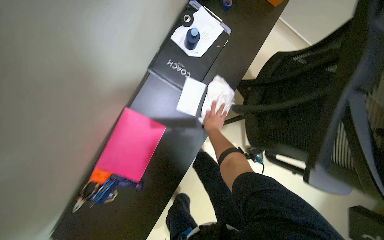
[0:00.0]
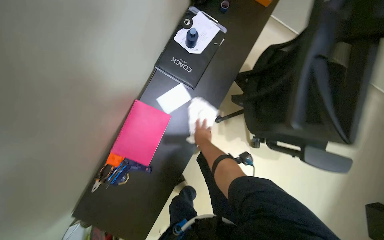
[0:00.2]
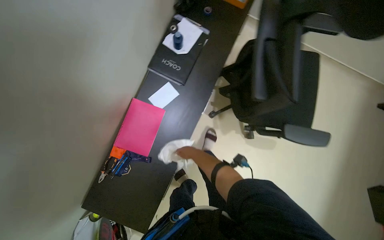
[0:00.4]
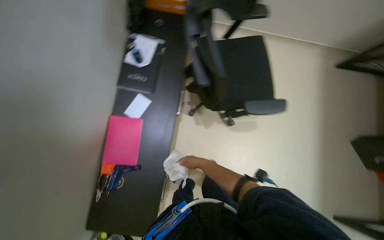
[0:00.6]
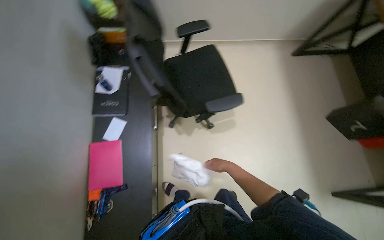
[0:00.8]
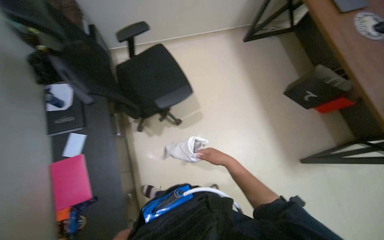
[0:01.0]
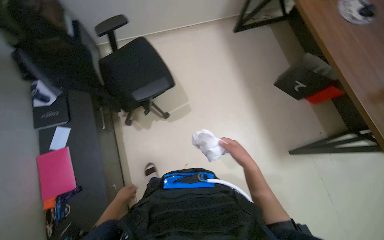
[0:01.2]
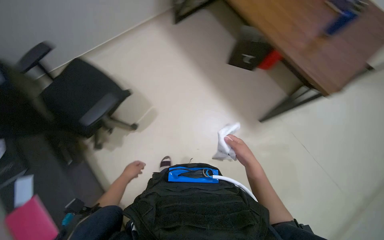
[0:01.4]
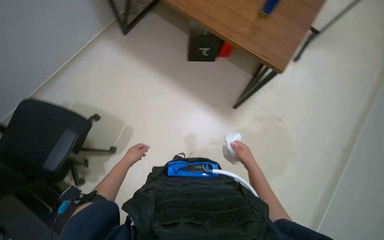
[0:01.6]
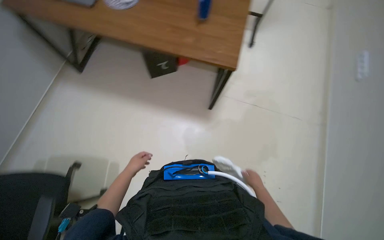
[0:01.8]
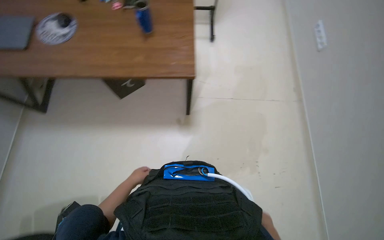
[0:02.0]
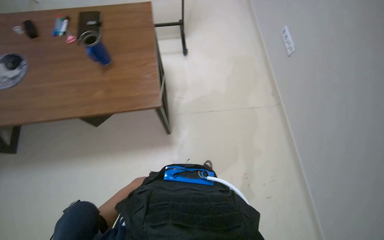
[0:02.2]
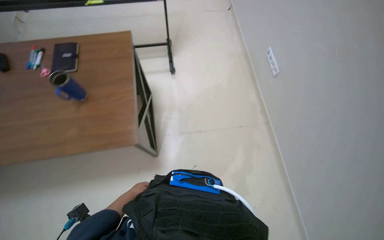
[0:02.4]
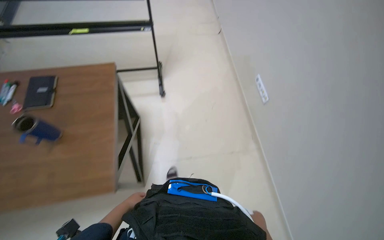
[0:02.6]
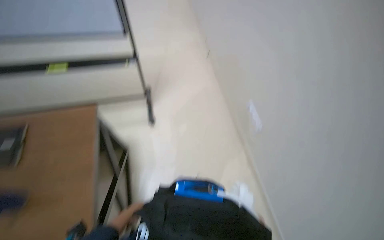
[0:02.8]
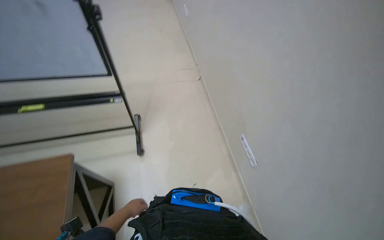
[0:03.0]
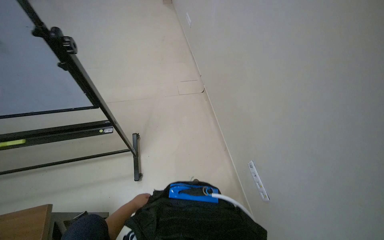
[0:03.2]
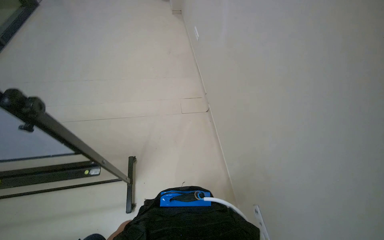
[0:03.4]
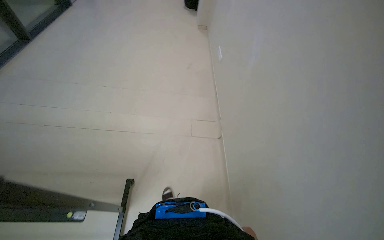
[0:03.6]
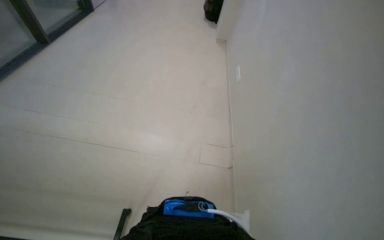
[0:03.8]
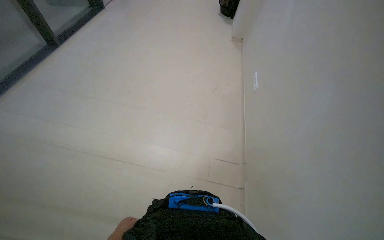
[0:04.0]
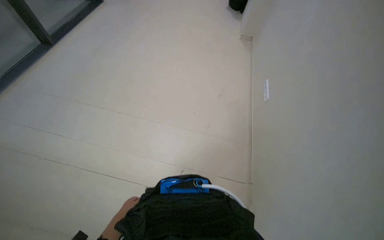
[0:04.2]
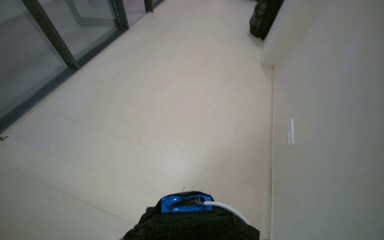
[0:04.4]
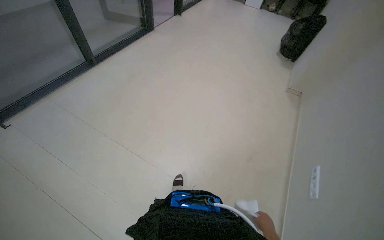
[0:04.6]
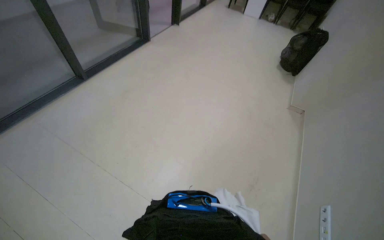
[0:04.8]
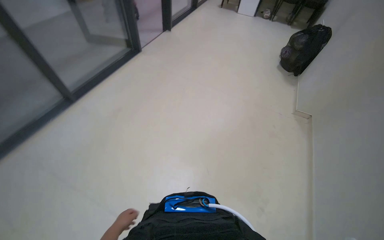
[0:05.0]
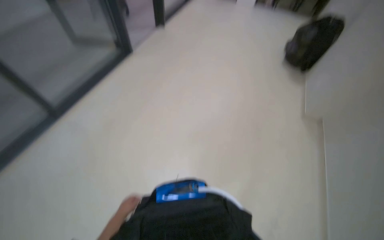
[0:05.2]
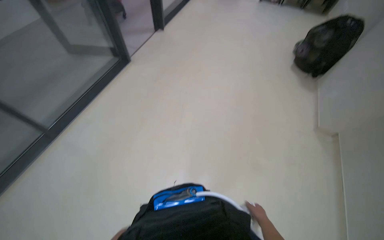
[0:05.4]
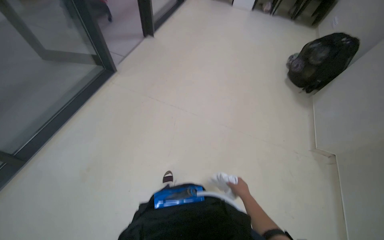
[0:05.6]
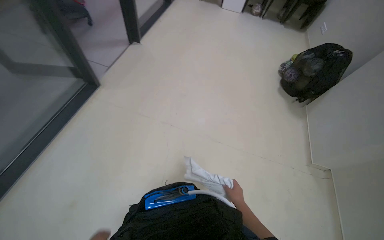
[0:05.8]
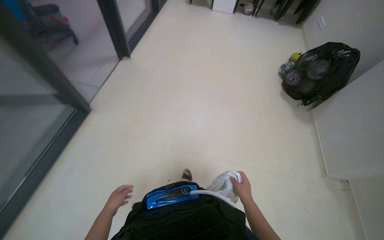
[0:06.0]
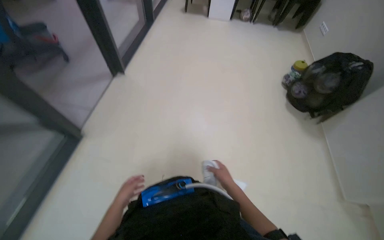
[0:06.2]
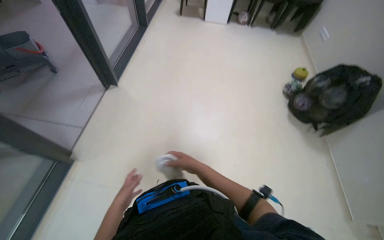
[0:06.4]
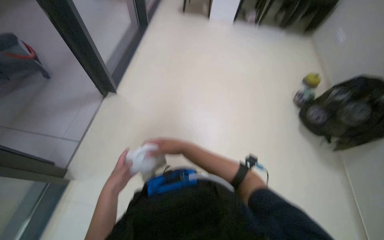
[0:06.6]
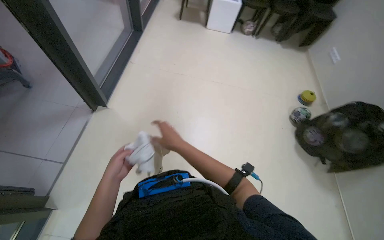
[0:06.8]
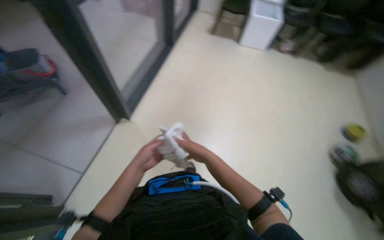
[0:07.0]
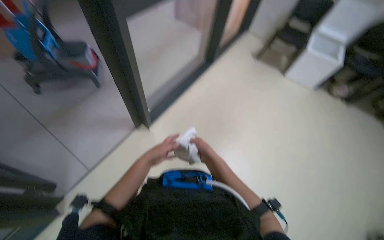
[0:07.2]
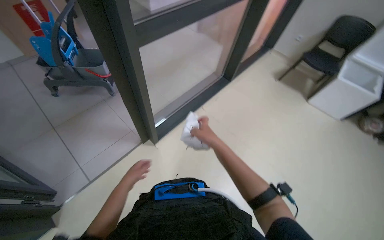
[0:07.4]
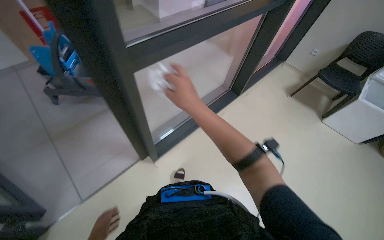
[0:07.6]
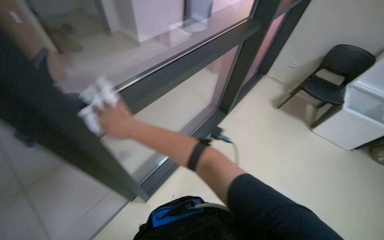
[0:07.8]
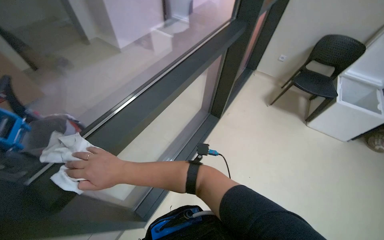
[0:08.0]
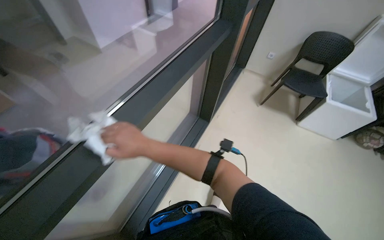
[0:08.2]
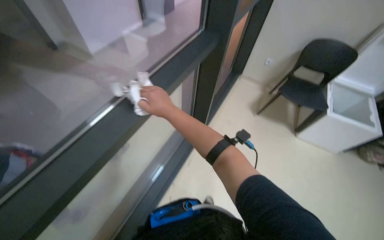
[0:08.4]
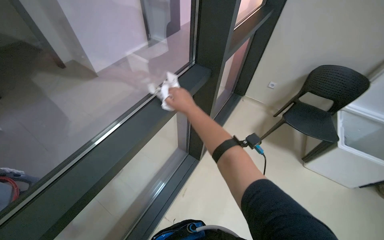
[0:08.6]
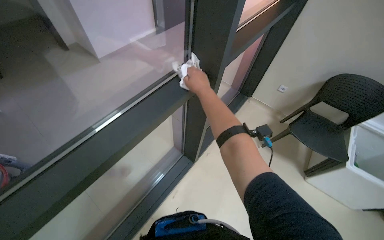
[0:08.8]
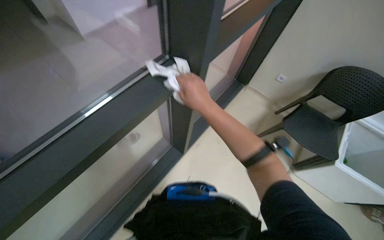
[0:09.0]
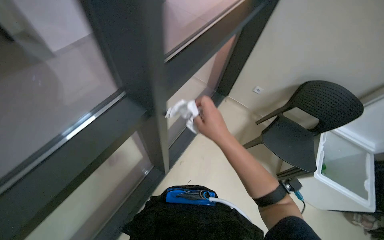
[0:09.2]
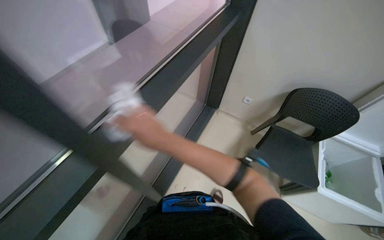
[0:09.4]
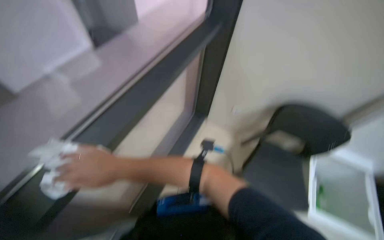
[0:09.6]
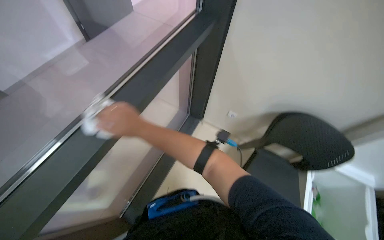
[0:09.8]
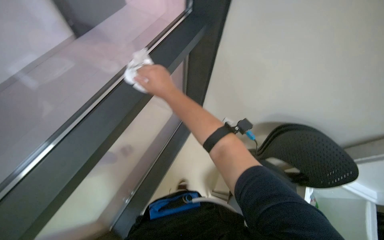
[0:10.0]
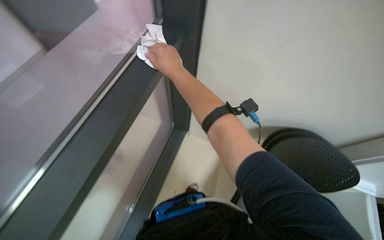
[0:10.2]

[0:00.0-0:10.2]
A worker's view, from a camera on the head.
Job: wiping surfaces.
The whole recording: Wiping office desks. The worker wipes multiple office desks, window frame with a cloth.
0:00.0 to 0:01.4: The camera is carried about 1 m. The view tilts approximately 15 degrees upward. The scene rotates counterclockwise by approximately 65 degrees.
0:01.4 to 0:03.0: The head travels about 1.5 m. The head rotates about 50 degrees to the right. The view tilts roughly 15 degrees upward.
0:03.0 to 0:04.4: The camera is carried some 1.5 m. The head rotates approximately 25 degrees to the left.
0:05.8 to 0:07.2: The camera is carried roughly 1.5 m. The wearer's head swings roughly 20 degrees to the left.
0:07.2 to 0:08.8: The camera travels some 1 m.
0:08.8 to 0:10.2: The wearer moves some 80 cm.

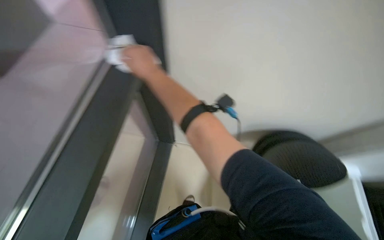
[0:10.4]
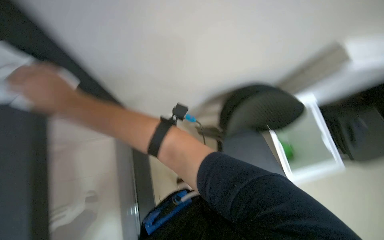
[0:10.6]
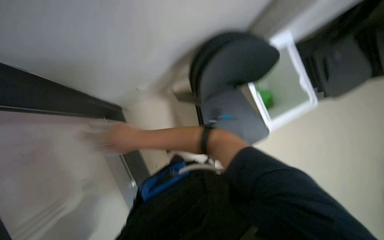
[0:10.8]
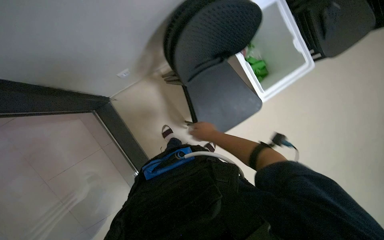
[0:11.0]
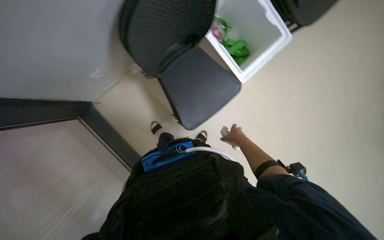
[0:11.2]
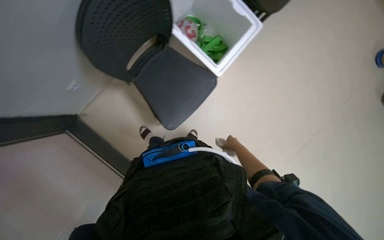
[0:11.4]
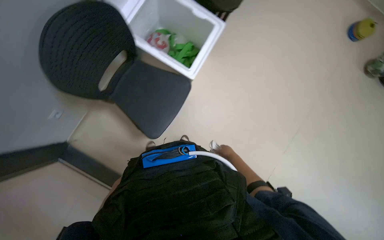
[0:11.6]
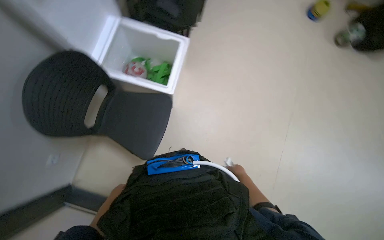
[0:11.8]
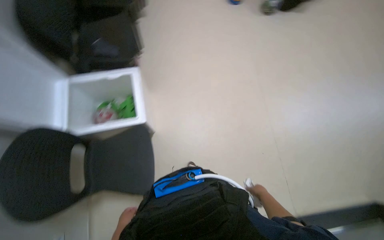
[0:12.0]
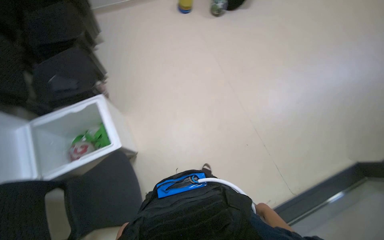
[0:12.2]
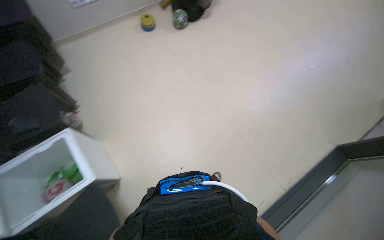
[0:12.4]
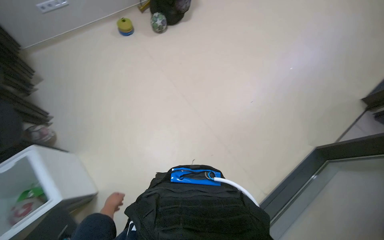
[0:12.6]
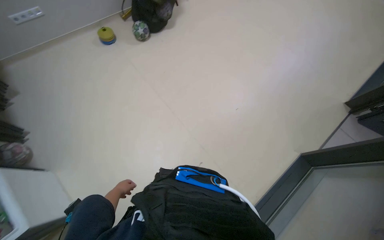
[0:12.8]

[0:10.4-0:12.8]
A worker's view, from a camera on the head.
Job: wiping surfaces.
The whole recording: Wiping office desks. The worker wipes multiple office desks, window frame with a cloth.
0:10.4 to 0:11.6: The camera is carried some 50 cm. The wearer looks about 25 degrees further downward. Everything in view rotates approximately 55 degrees counterclockwise.
0:11.6 to 0:12.8: The camera travels approximately 70 cm. The head rotates roughly 75 degrees to the right. The view tips upward by about 20 degrees.

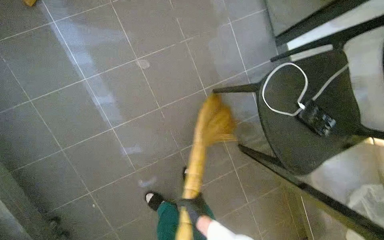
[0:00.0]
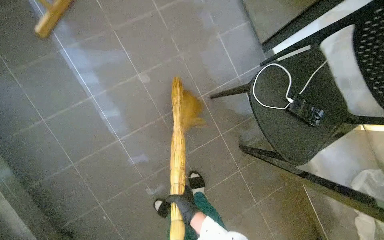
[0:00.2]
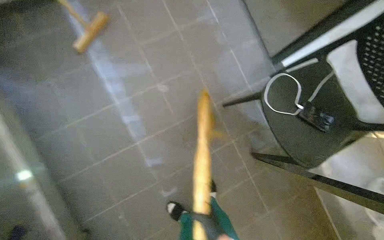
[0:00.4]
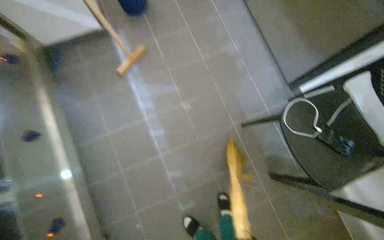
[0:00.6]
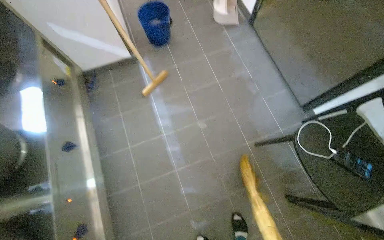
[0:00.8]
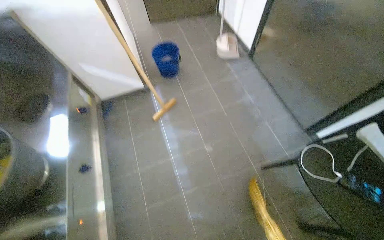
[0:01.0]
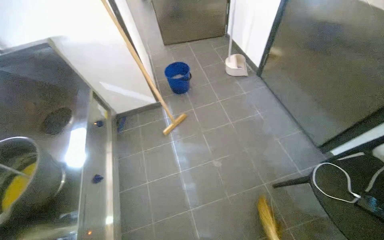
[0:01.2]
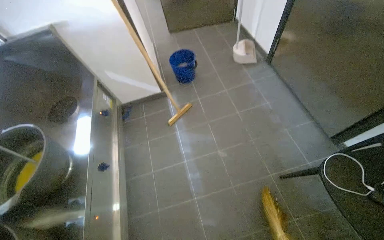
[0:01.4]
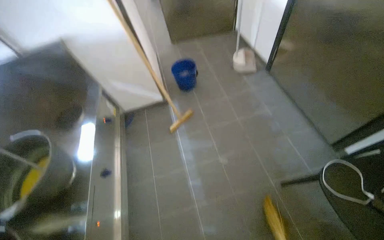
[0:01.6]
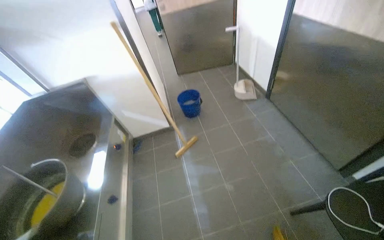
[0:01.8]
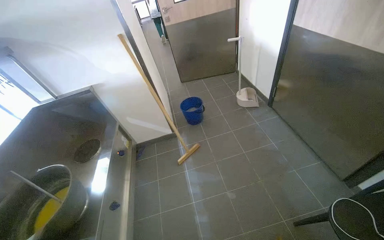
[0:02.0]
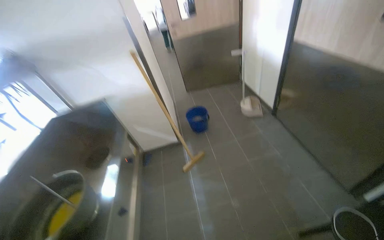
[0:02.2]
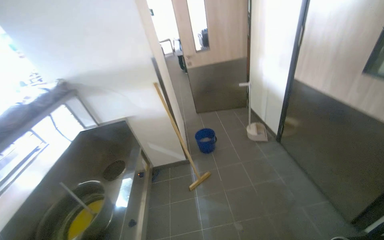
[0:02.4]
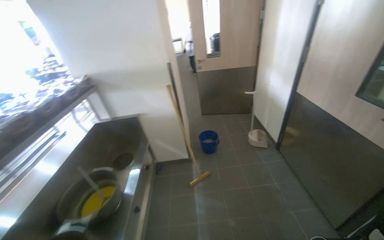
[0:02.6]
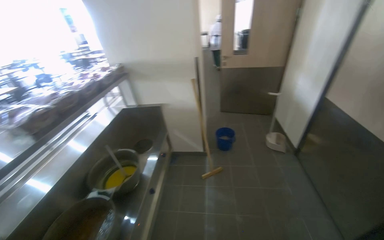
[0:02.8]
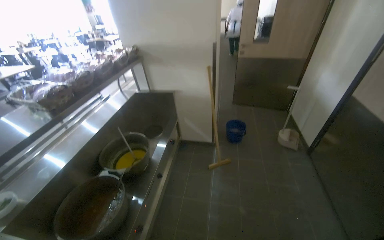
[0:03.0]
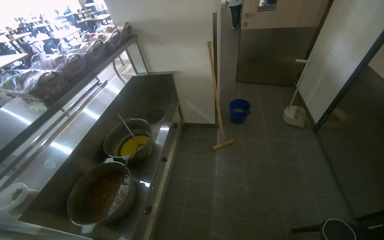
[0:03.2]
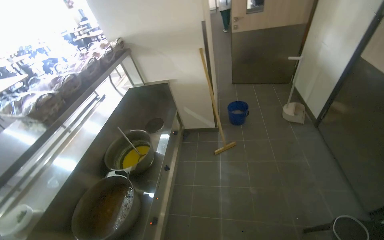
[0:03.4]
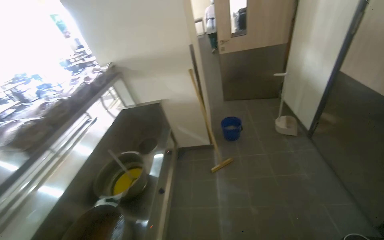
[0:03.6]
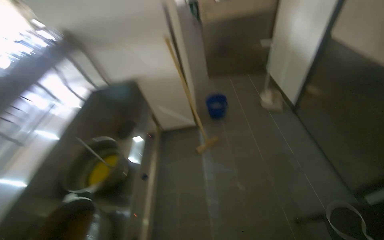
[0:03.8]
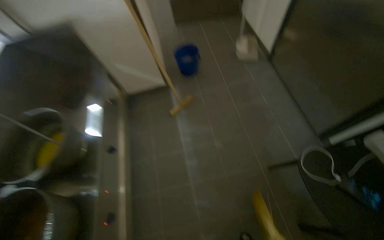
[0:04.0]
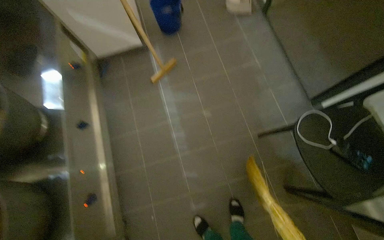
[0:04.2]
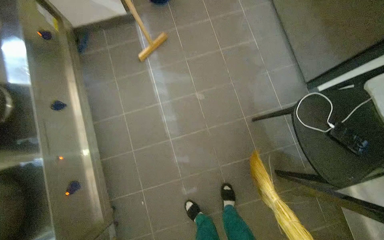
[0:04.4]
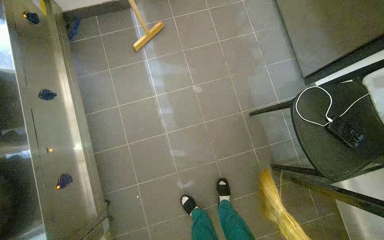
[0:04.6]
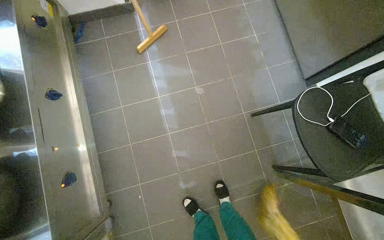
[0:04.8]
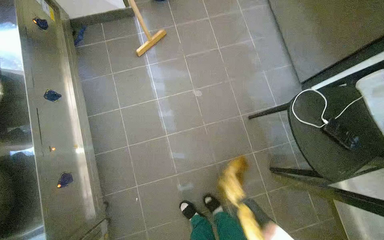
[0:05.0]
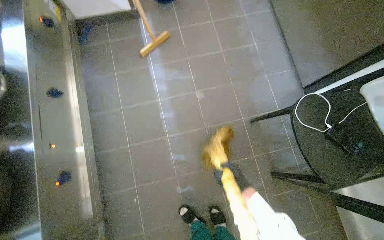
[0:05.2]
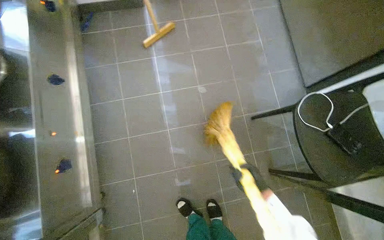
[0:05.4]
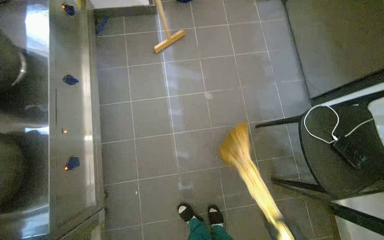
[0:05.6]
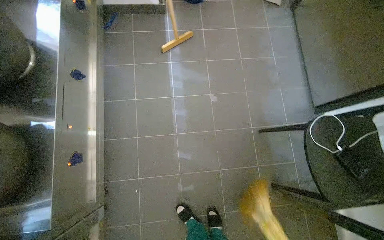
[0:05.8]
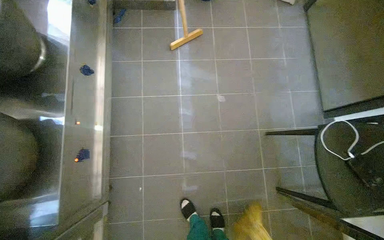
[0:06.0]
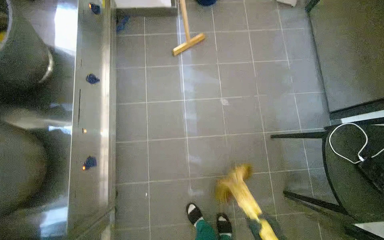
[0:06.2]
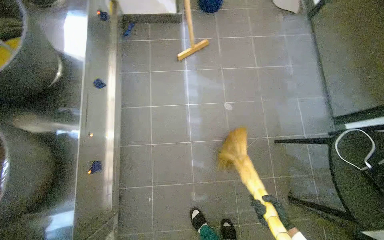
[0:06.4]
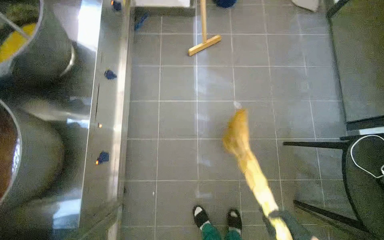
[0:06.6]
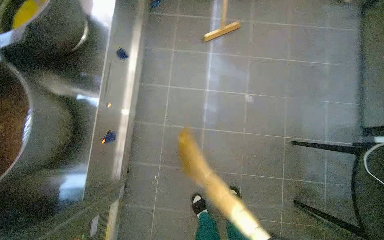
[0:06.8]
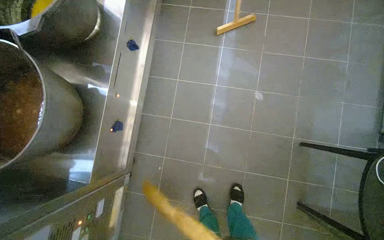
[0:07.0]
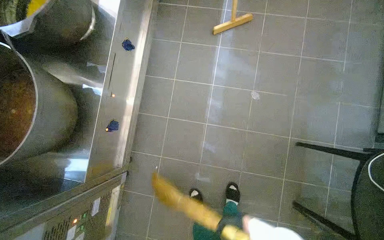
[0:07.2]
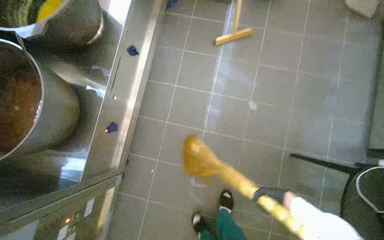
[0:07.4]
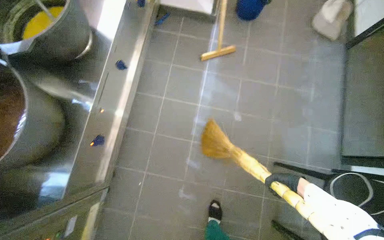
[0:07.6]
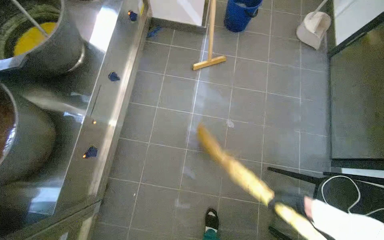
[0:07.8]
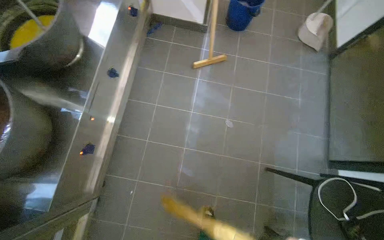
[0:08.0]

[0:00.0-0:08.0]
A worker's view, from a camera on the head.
Job: sweeping floor.
The whole recording: Collecting debris with dustpan. The worker sweeps debris into a dustpan and collects it from the floor.
0:00.0 to 0:01.6: The view pans to the left by some 20 degrees. The wearer looks some 35 degrees further upward.
0:01.6 to 0:03.2: The camera travels some 40 cm. The head rotates about 25 degrees to the left.
0:03.2 to 0:04.8: The camera travels approximately 50 cm. The wearer looks roughly 30 degrees further to the right. The wearer looks some 30 degrees further downward.
